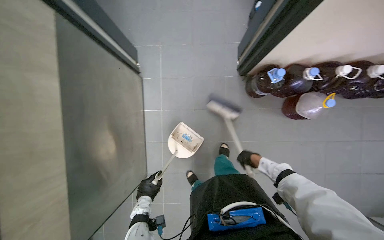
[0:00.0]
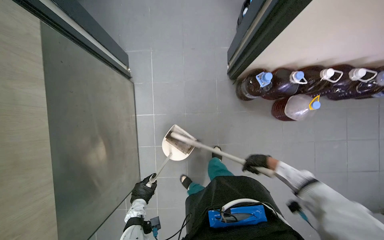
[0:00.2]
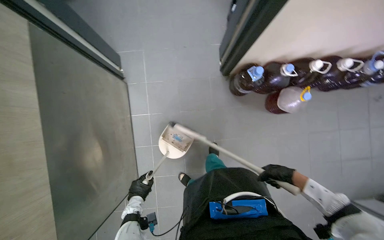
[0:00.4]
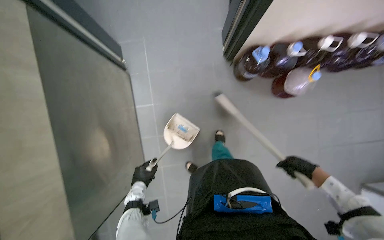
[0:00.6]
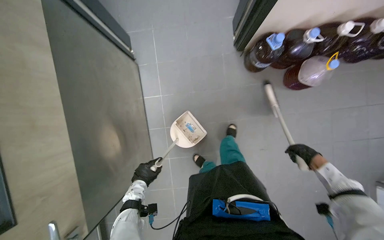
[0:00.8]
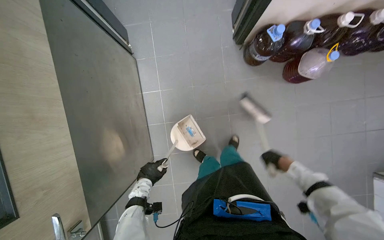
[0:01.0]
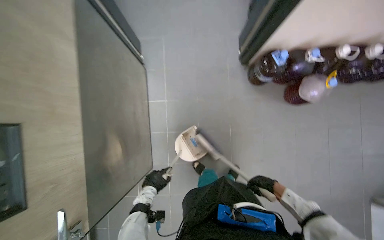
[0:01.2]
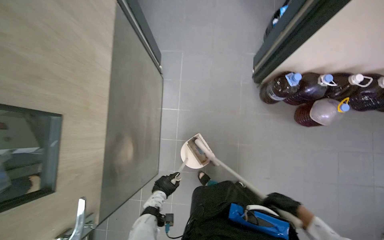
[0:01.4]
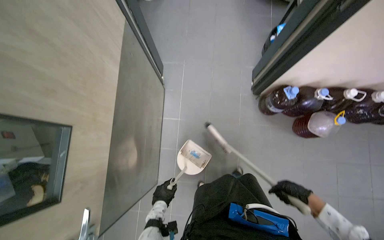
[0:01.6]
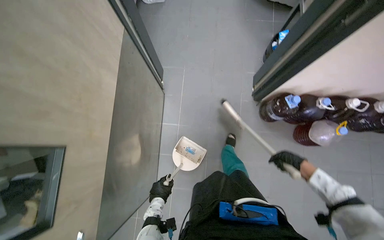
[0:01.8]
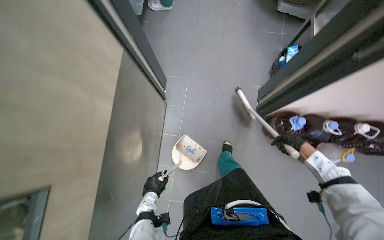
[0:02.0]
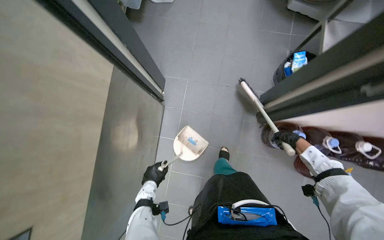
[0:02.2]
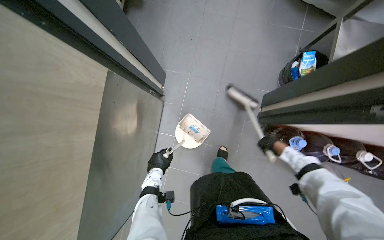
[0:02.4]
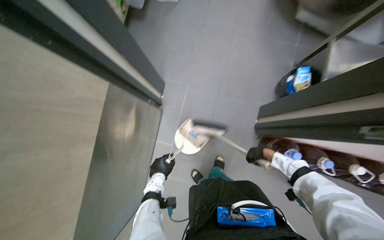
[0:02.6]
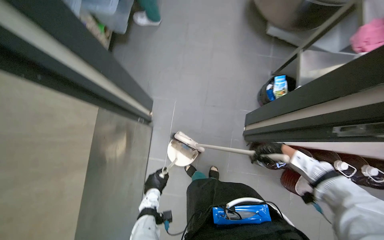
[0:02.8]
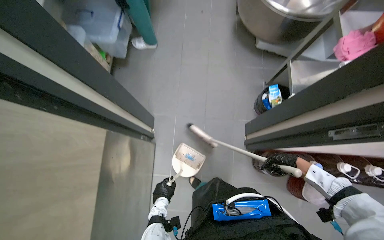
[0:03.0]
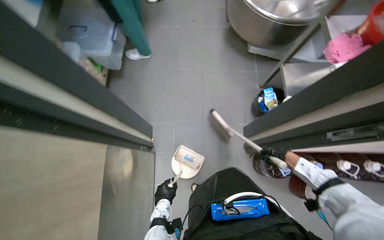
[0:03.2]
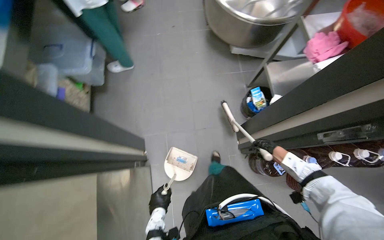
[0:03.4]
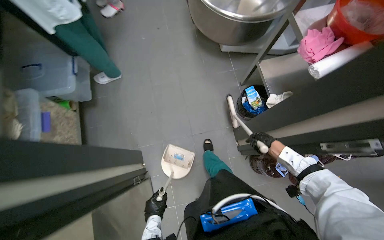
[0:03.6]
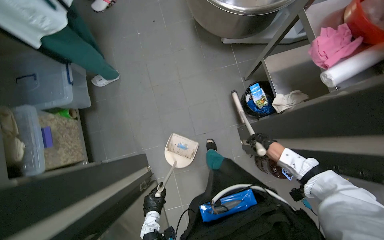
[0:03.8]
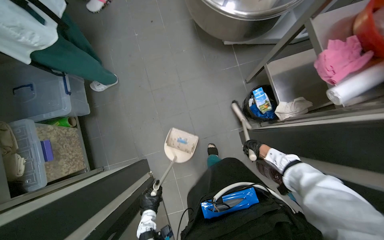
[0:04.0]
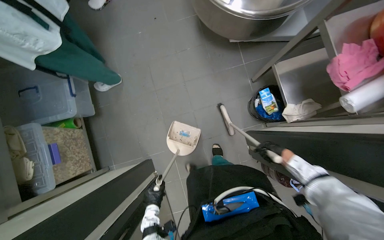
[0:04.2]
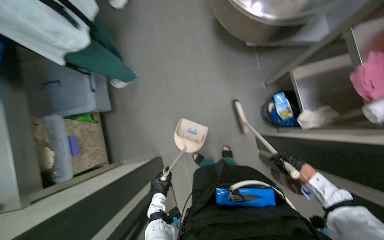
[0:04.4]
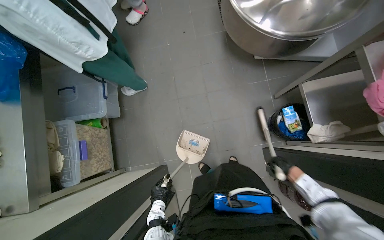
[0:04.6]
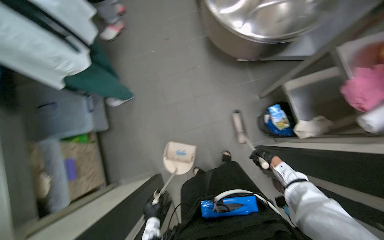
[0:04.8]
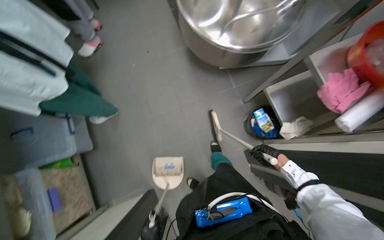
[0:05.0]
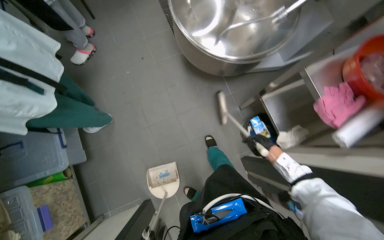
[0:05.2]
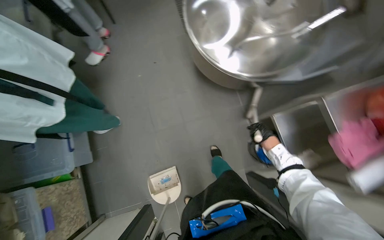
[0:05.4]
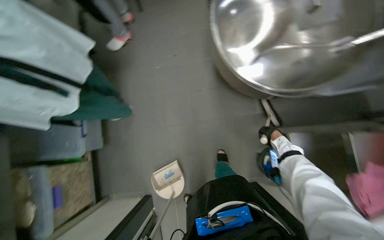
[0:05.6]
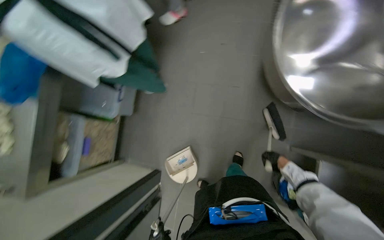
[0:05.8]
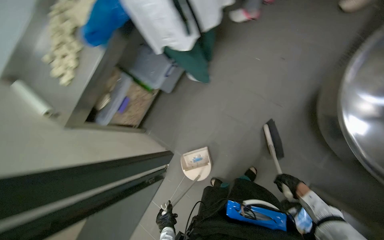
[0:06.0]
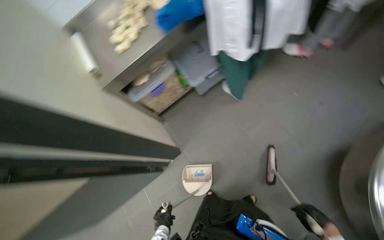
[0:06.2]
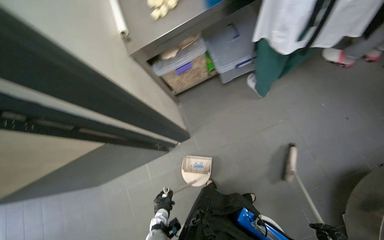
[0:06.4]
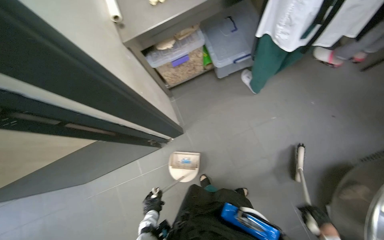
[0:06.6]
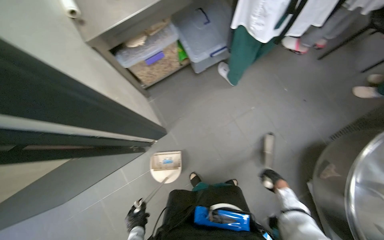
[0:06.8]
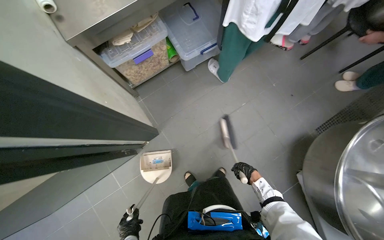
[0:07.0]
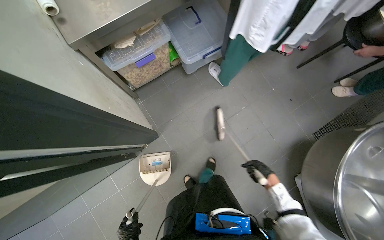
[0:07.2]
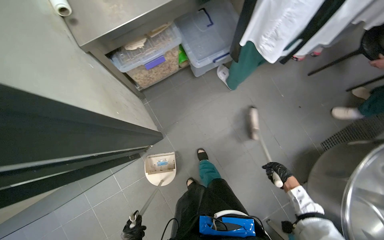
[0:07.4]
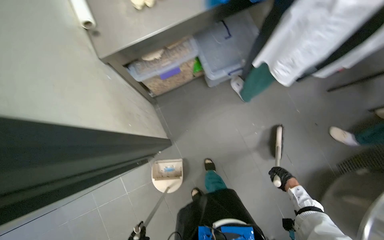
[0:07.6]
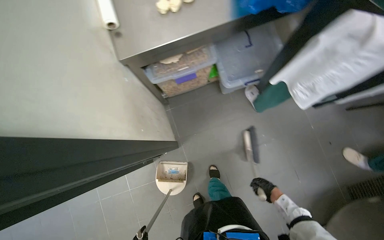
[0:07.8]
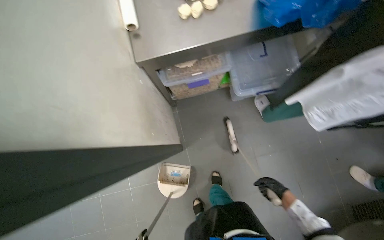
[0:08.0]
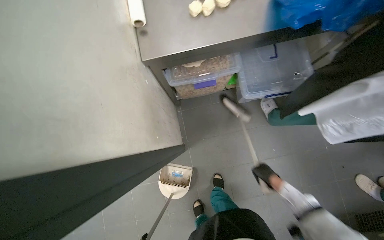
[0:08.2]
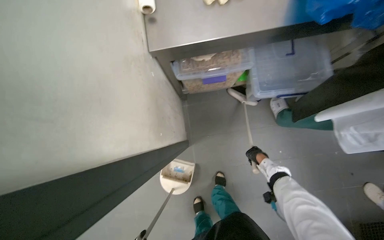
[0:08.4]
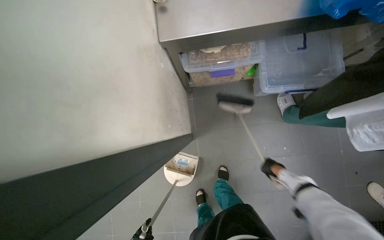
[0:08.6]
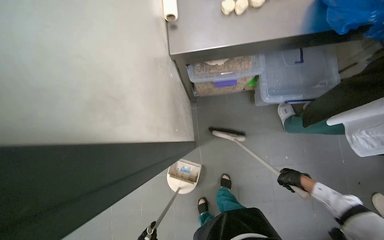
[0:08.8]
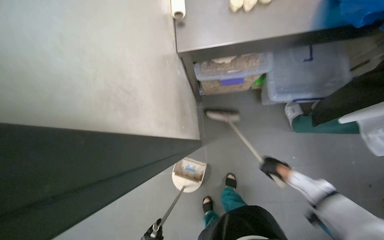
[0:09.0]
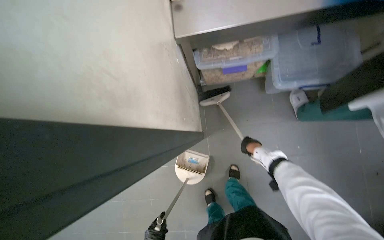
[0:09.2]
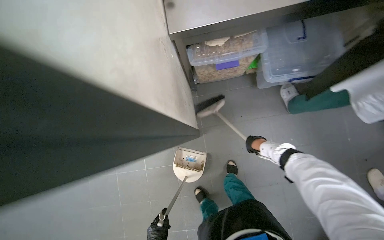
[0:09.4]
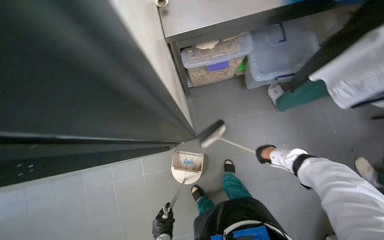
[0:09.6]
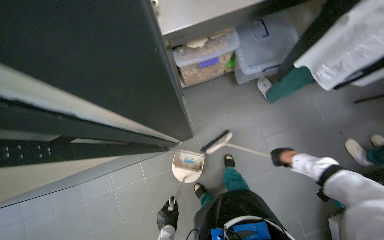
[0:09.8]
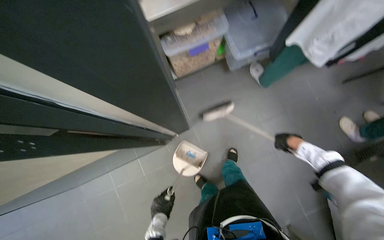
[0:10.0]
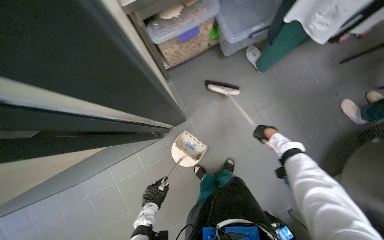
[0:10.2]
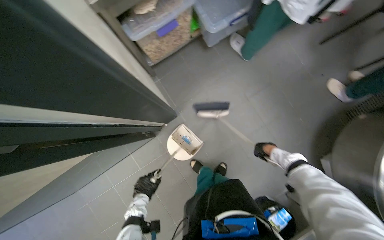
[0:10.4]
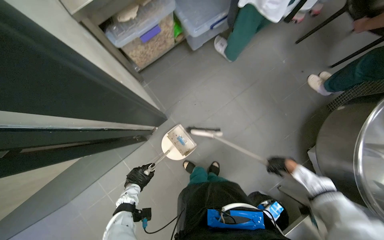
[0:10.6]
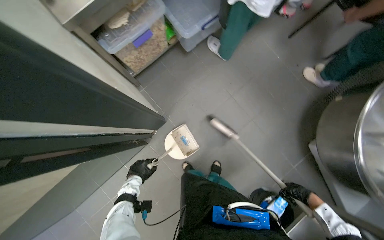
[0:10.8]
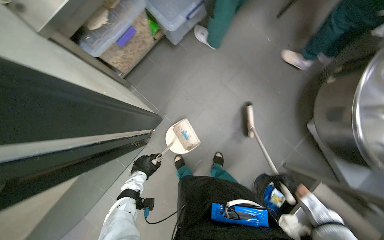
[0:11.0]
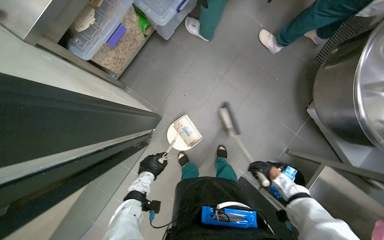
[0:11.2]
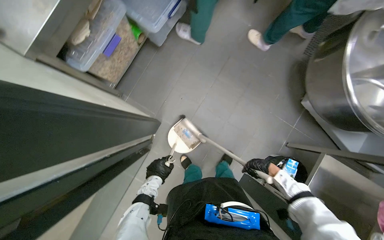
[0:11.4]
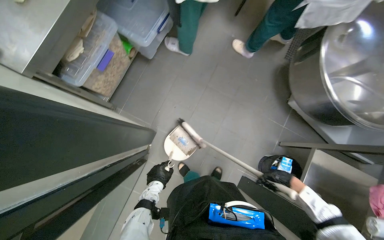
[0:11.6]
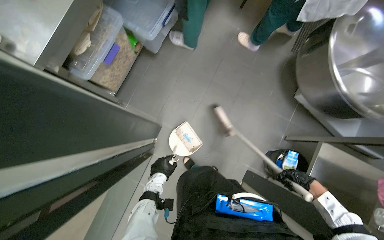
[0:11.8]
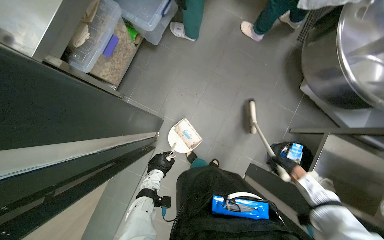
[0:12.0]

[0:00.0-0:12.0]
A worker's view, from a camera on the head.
Job: sweeping floor.
The whole recording: Sweeping kitchen floor. The worker sweeps the kitchen floor with a broom and collects debris with a dustpan.
0:00.0 to 0:01.6: The right hand is displaced nearer to the camera and down the picture by roughly 20 cm.
0:01.6 to 0:03.0: The wearer moves about 40 cm.
0:03.0 to 0:04.4: The wearer moves some 50 cm.
0:04.4 to 0:06.0: The head turns to the left by roughly 45 degrees.
0:06.0 to 0:07.6: The camera is carried approximately 40 cm. The scene turns roughly 35 degrees clockwise in the picture.
0:07.6 to 0:09.0: The right hand goes roughly 35 cm up the picture and to the left.
0:09.0 to 0:10.4: The scene turns about 30 degrees counterclockwise in the picture.
0:10.4 to 0:12.0: Everything in view rotates about 30 degrees counterclockwise. The right hand is displaced down the picture by approximately 35 cm, while the left hand is displaced up the picture by about 10 cm.

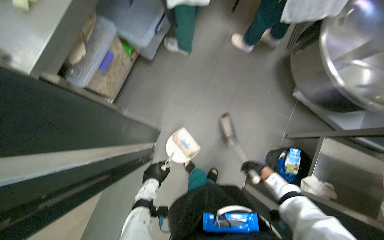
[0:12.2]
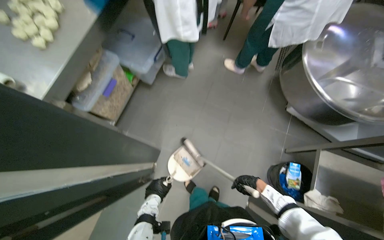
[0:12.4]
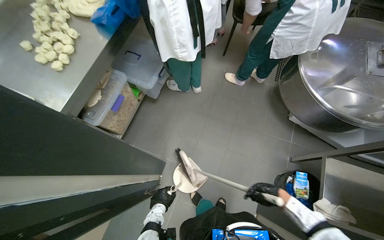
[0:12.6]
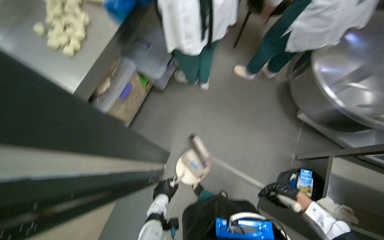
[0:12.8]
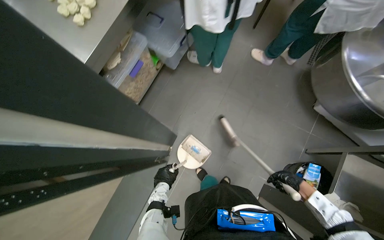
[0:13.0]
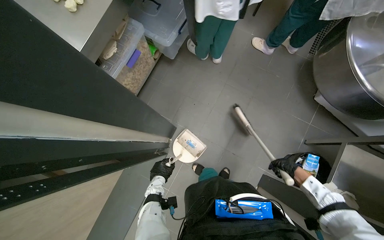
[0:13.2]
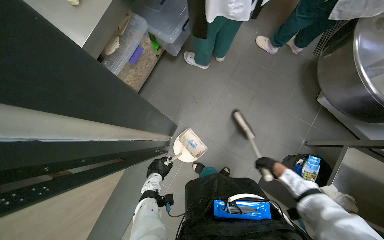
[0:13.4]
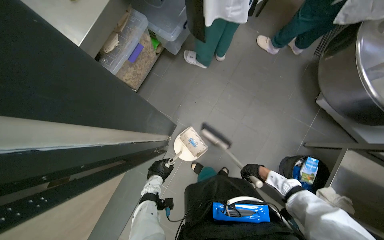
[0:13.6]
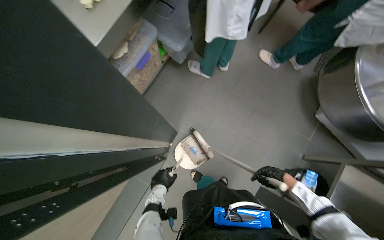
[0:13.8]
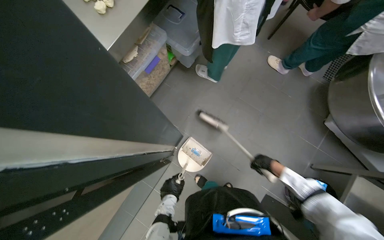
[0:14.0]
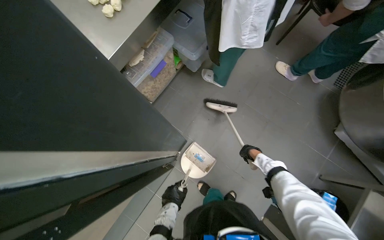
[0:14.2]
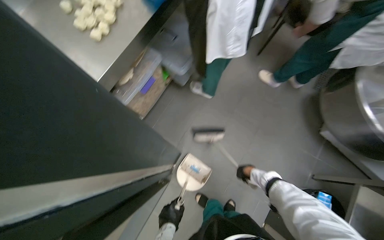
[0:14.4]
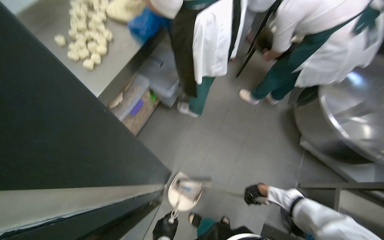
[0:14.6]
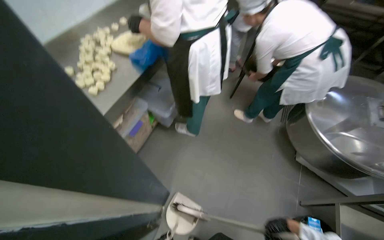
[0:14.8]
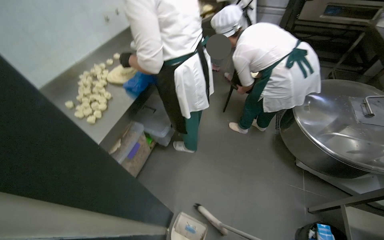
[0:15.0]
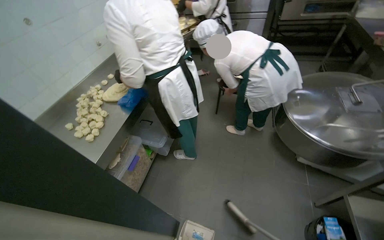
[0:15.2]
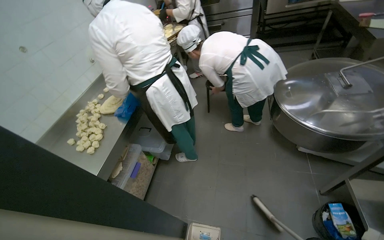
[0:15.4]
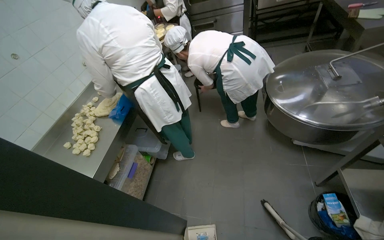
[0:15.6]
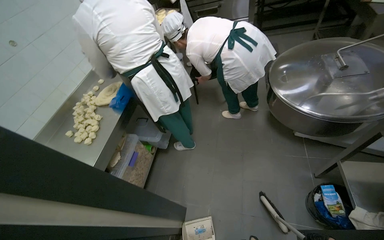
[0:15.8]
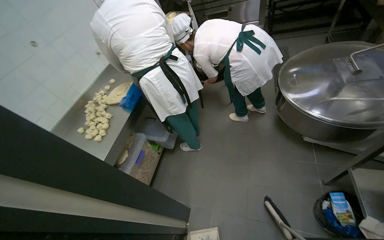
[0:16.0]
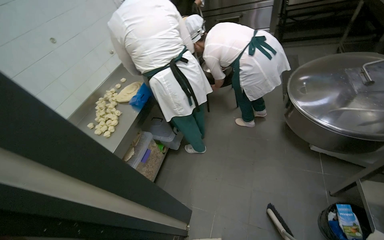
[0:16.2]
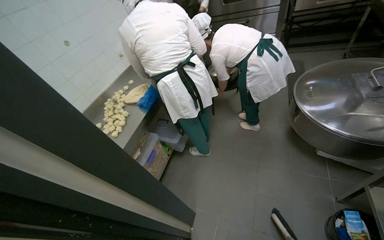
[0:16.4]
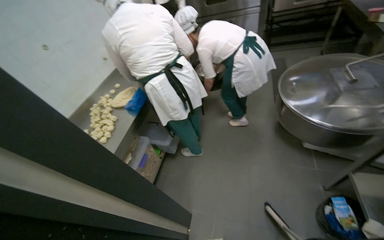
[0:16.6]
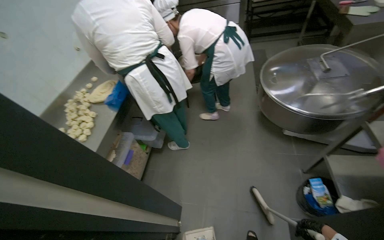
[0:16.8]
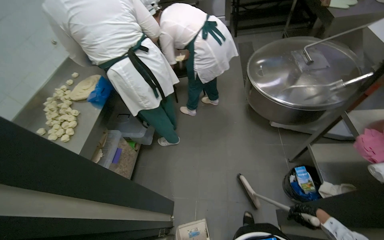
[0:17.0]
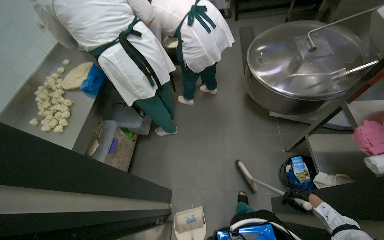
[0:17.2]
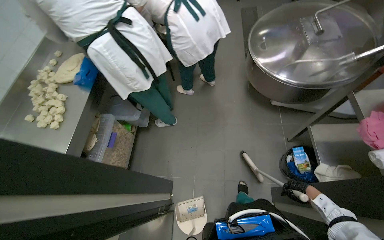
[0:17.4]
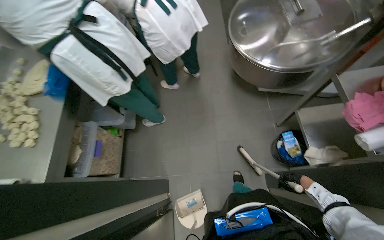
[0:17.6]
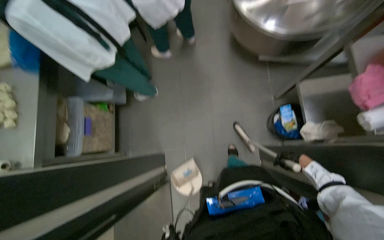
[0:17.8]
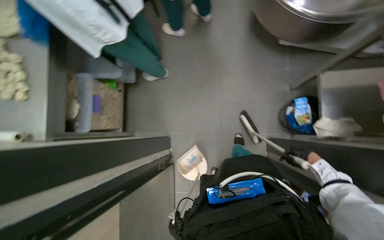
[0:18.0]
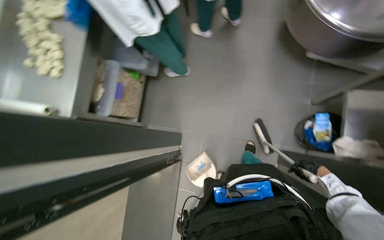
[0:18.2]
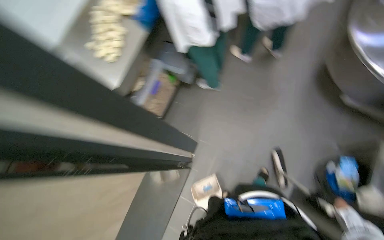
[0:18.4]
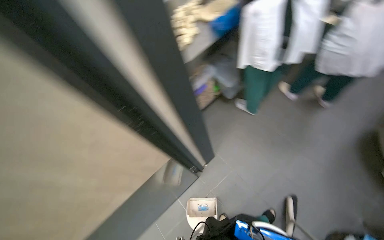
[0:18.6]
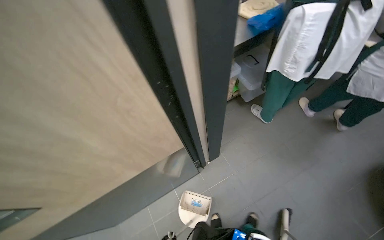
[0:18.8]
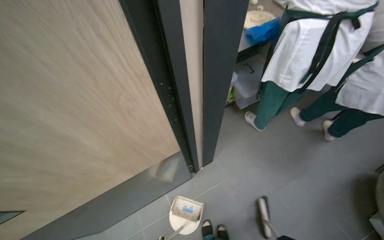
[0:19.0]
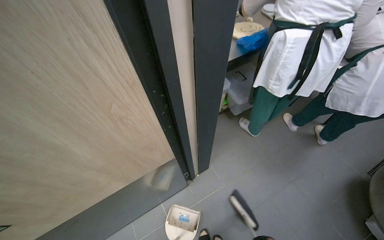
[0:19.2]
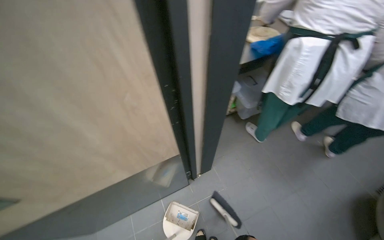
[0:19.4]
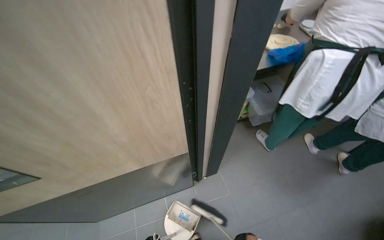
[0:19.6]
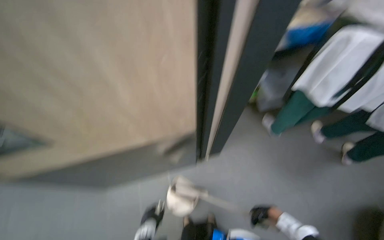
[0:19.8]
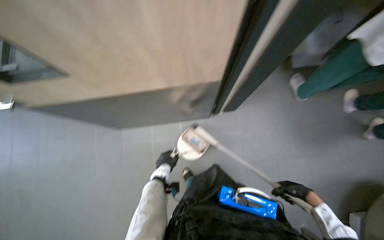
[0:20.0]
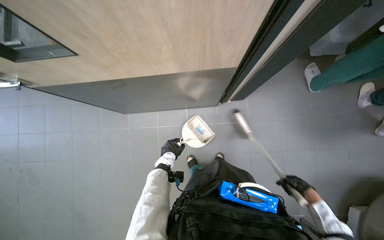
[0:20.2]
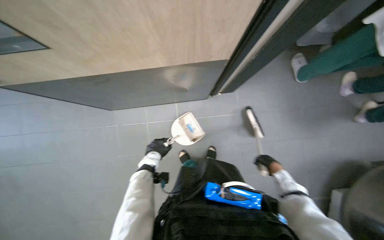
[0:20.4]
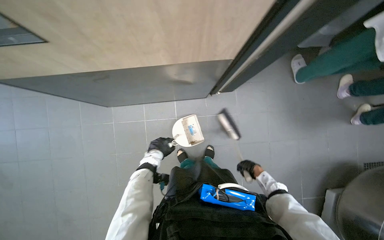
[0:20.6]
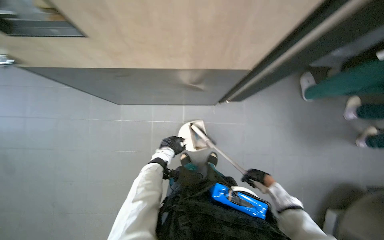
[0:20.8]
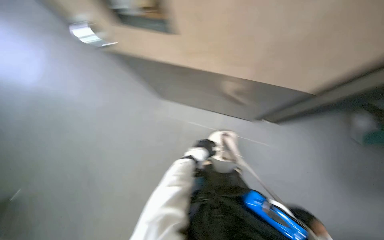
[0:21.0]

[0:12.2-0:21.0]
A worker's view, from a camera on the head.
Job: sweeping floor.
The whole recording: Sweeping kitchen floor. The worker sweeps the kitchen floor with a broom and collects debris with a dustpan.
0:12.2 to 0:13.6: The right hand goes nearer to the camera and returns, some 15 cm each way.
0:13.6 to 0:15.2: The camera pitches upward, by some 35 degrees.
0:16.6 to 0:18.0: The camera pitches downward, by roughly 35 degrees.
0:18.0 to 0:19.6: The head travels about 40 cm. The head turns to the left by approximately 75 degrees. The view tilts approximately 15 degrees upward.
0:19.6 to 0:21.0: The head rotates approximately 35 degrees to the left. The view tips downward by some 30 degrees.
